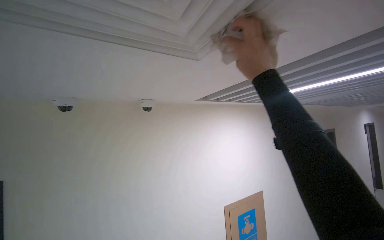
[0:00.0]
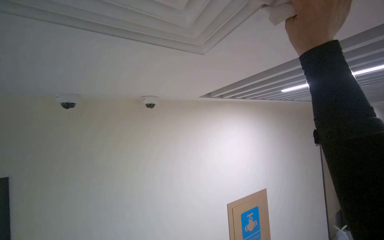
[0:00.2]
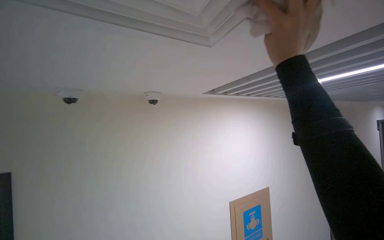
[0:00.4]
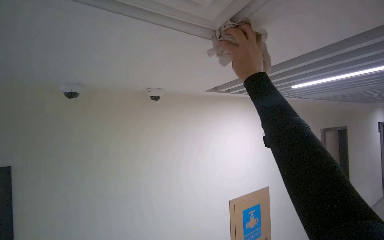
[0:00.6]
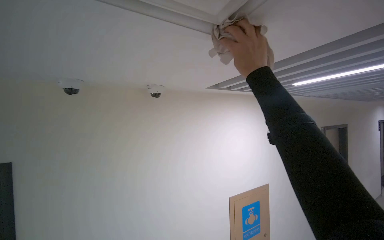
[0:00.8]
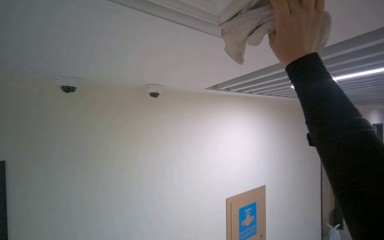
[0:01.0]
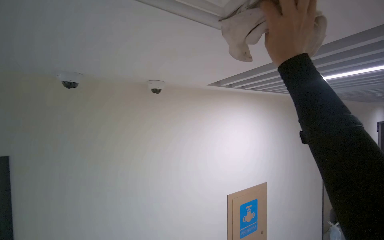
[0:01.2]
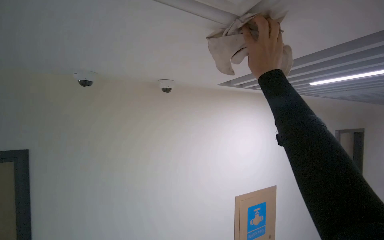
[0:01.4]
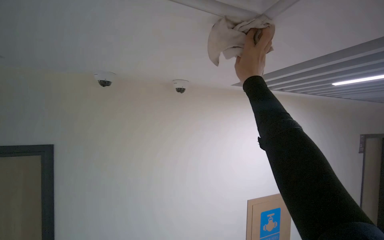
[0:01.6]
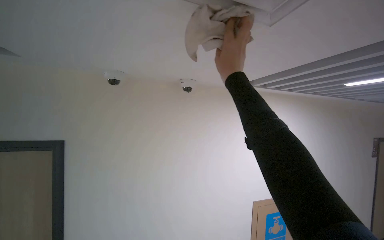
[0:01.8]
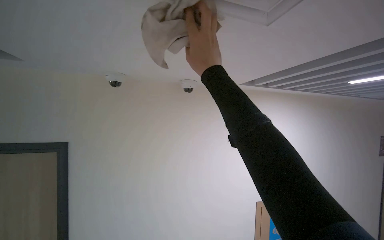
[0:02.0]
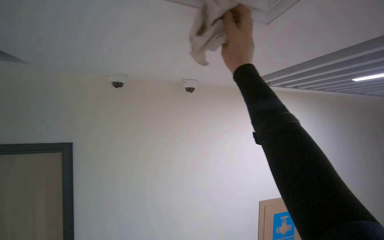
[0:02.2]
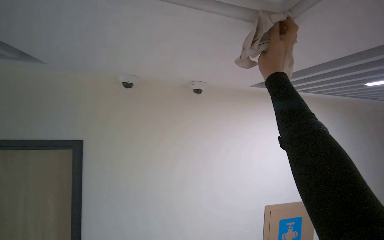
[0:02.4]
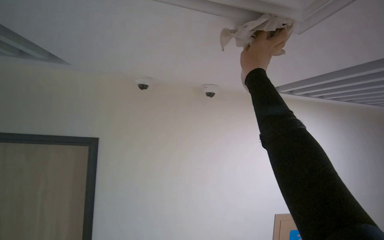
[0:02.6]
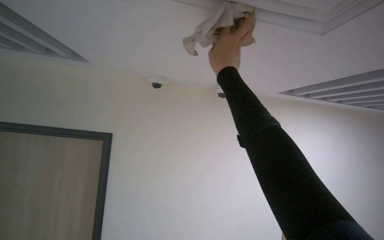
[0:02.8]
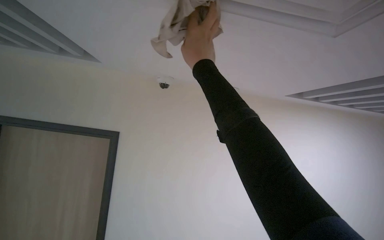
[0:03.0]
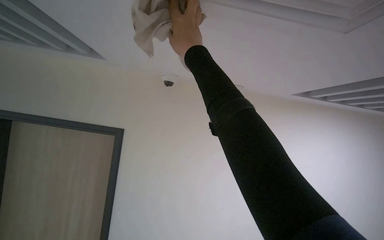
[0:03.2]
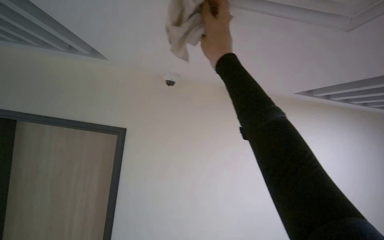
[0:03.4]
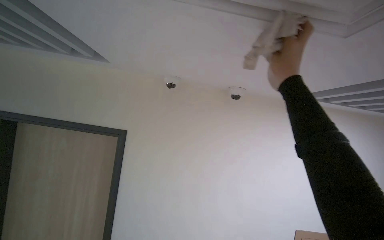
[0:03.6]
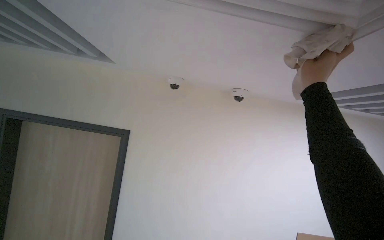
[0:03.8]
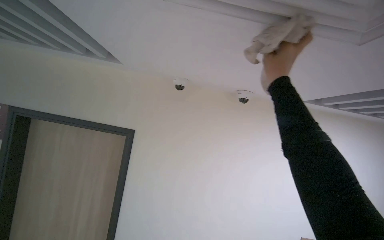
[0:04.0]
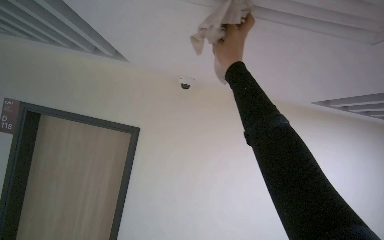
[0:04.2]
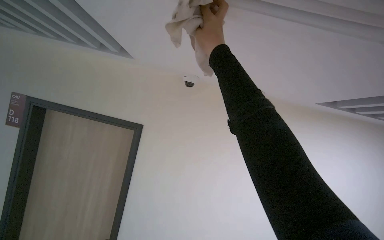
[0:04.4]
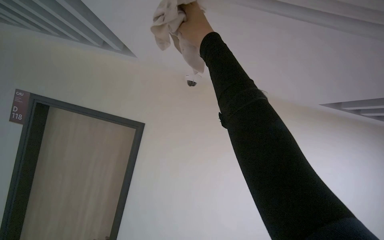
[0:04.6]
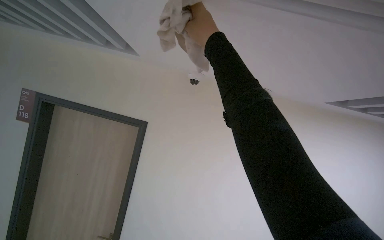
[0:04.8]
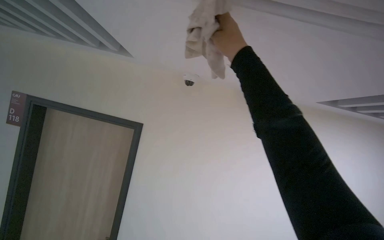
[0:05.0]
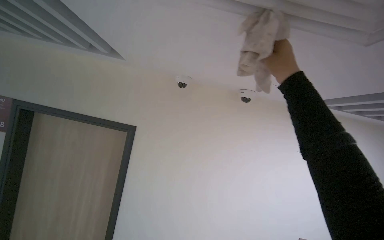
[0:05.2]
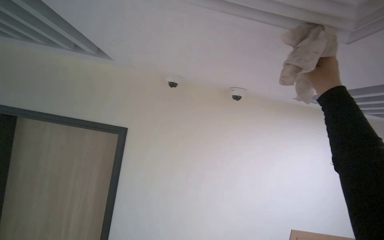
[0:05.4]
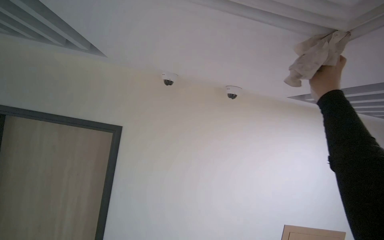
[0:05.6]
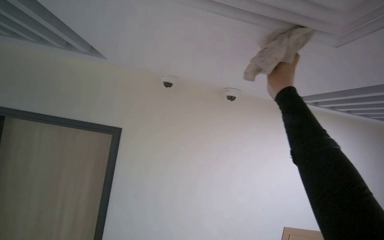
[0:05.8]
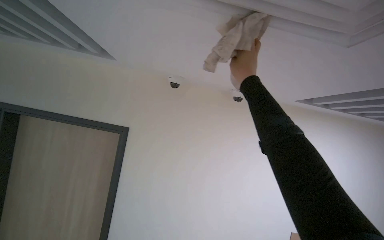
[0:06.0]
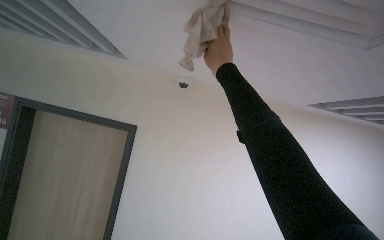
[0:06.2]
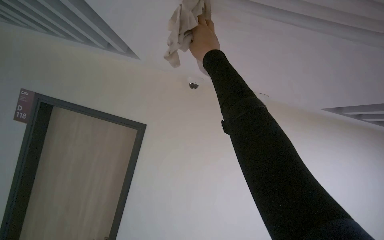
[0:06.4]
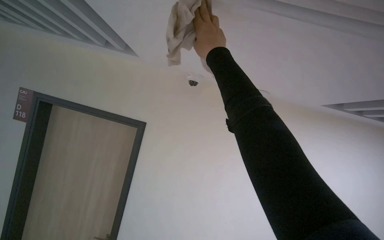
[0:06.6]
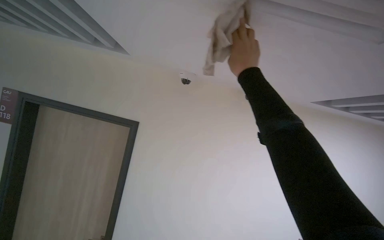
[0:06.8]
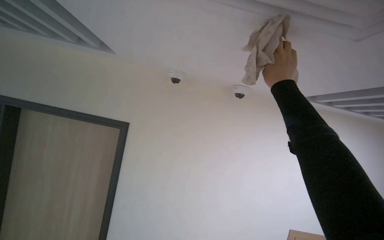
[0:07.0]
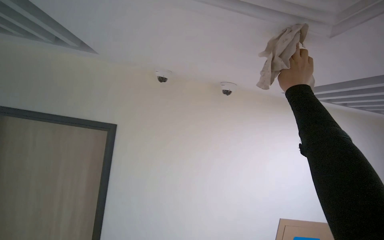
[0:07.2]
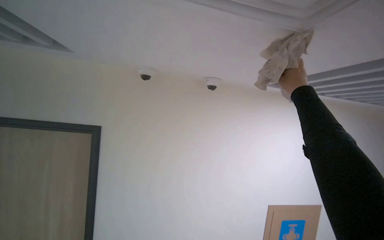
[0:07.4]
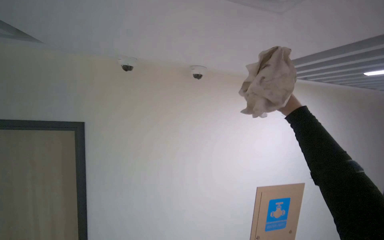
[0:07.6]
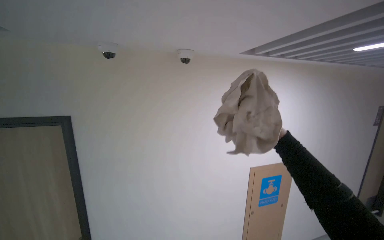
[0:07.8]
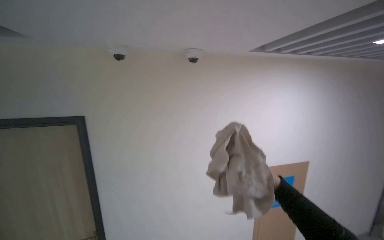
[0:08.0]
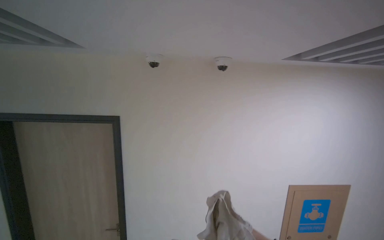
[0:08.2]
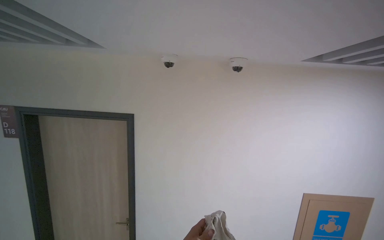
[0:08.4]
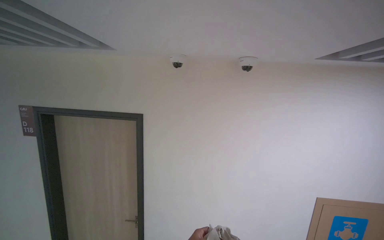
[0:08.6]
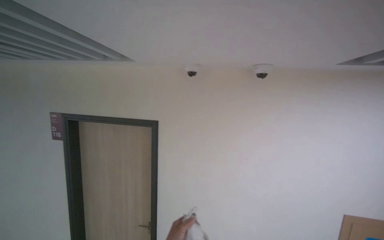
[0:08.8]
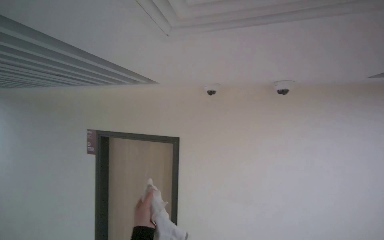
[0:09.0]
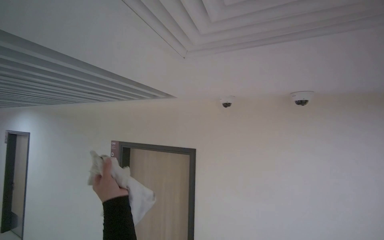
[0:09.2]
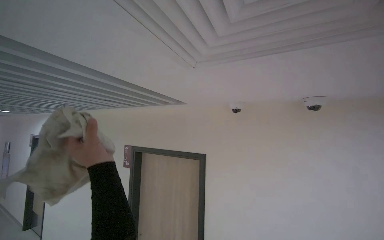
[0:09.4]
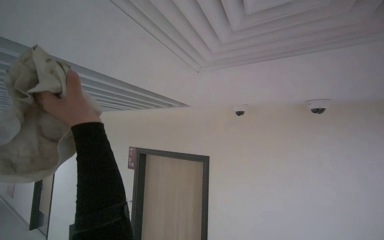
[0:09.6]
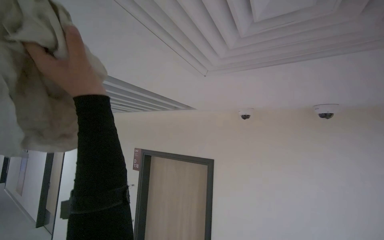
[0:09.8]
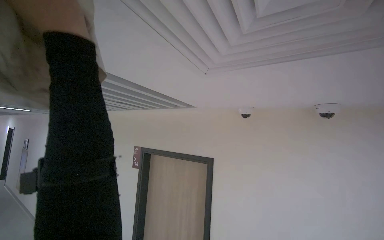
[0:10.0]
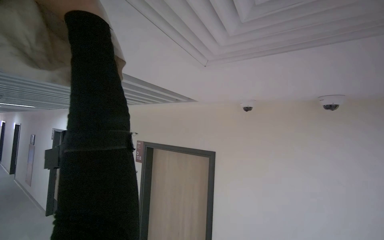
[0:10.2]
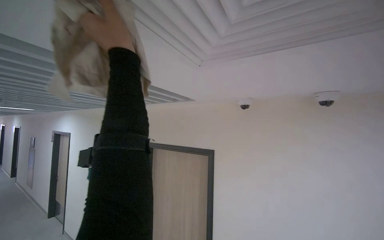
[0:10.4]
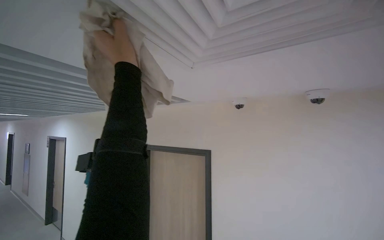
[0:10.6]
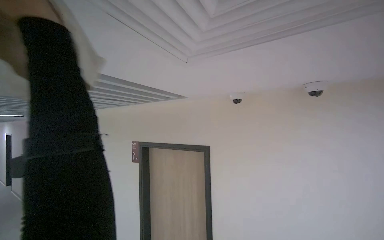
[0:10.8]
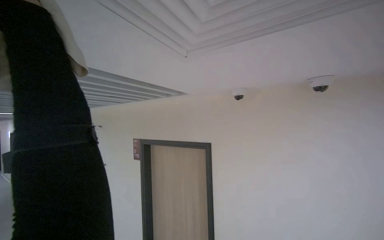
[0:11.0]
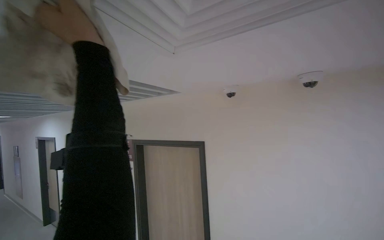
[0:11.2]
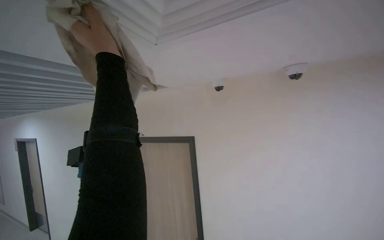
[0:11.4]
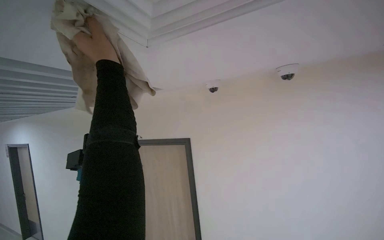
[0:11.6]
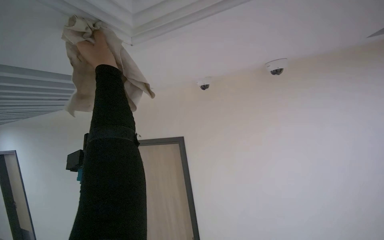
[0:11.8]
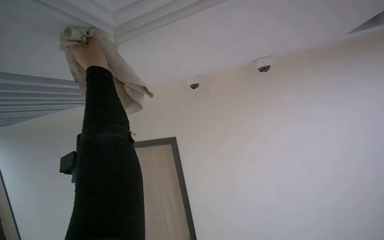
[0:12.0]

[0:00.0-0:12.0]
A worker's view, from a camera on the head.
Job: wiping surfaces.
The whole recording: Wiping ceiling vent. The worker wipes the ceiling vent with a cloth.
0:00.0 to 0:01.6: The right hand swings nearer and farther, some 15 cm each way, with 2 reversals.
0:01.6 to 0:03.0: The view pans to the left by approximately 15 degrees. The right hand moves left and right over roughly 20 cm, changing direction 2 times.
0:03.0 to 0:04.4: The right hand travels to the right and back again, some 10 cm each way.
0:04.4 to 0:06.0: The right hand goes to the right and returns, approximately 35 cm each way.
0:06.0 to 0:07.6: The right hand is displaced to the right and down the picture by about 20 cm.
0:07.6 to 0:09.0: The view pans to the left by roughly 30 degrees.
0:09.0 to 0:10.4: The left hand is displaced up the picture by about 50 cm.
0:10.4 to 0:12.0: The wearer looks roughly 15 degrees further to the right. The left hand shifts approximately 10 cm farther from the camera.

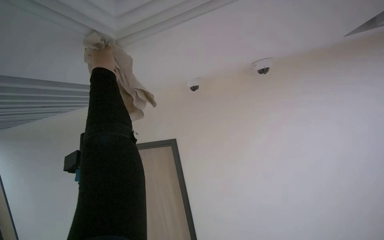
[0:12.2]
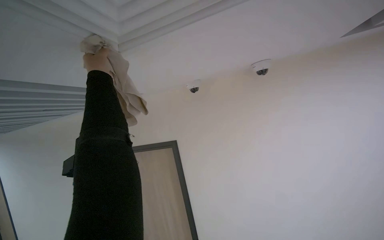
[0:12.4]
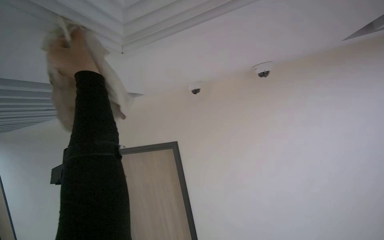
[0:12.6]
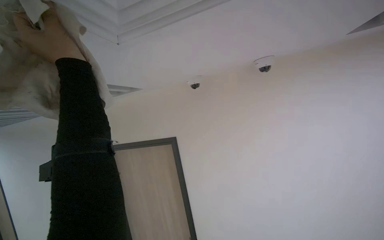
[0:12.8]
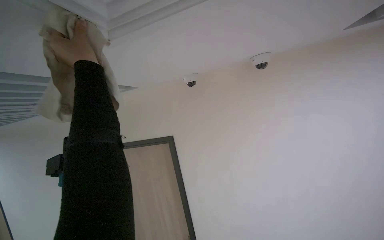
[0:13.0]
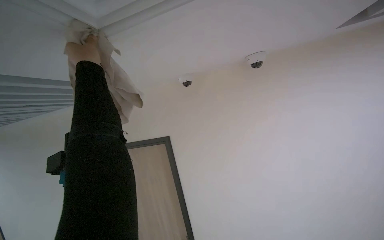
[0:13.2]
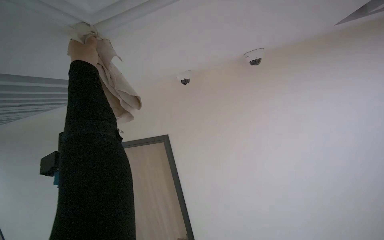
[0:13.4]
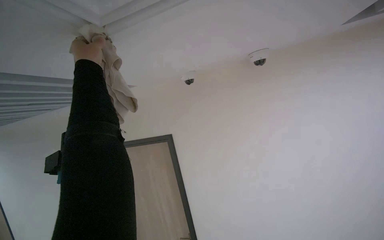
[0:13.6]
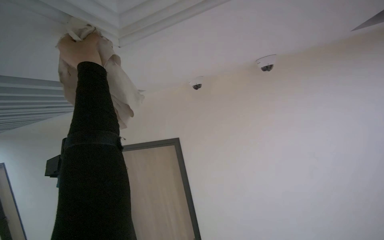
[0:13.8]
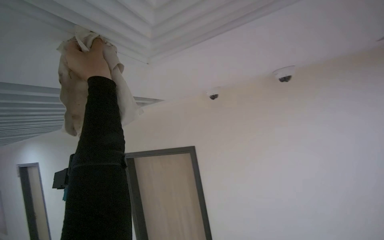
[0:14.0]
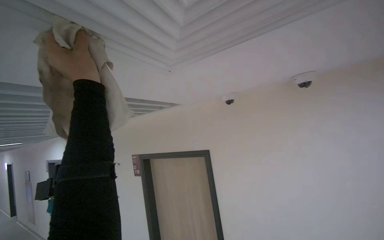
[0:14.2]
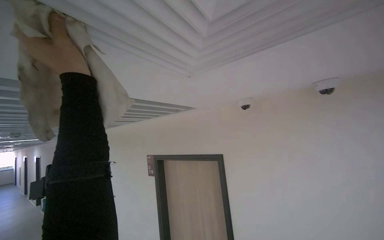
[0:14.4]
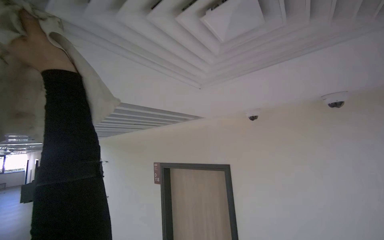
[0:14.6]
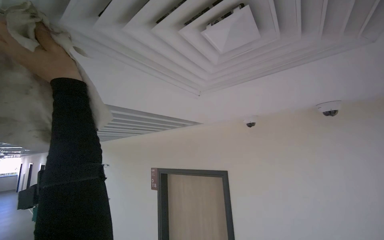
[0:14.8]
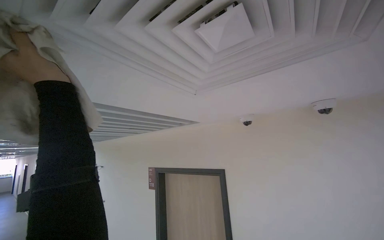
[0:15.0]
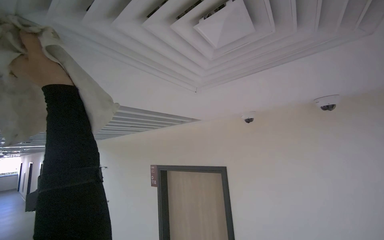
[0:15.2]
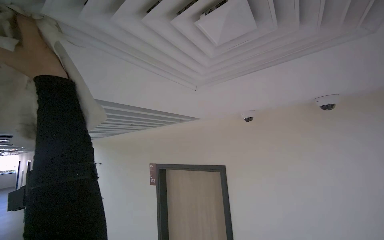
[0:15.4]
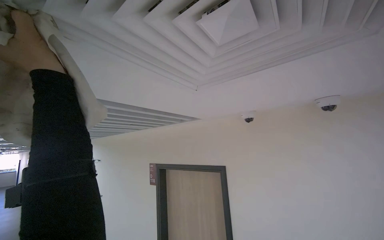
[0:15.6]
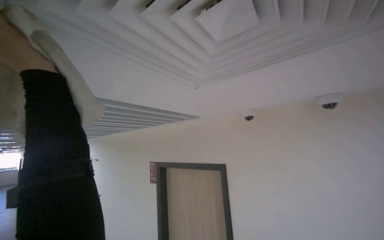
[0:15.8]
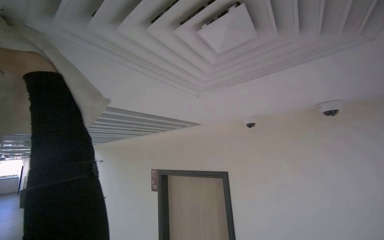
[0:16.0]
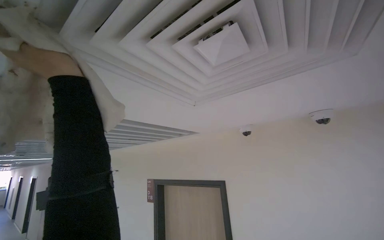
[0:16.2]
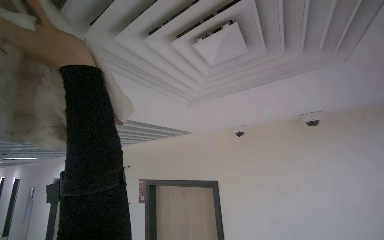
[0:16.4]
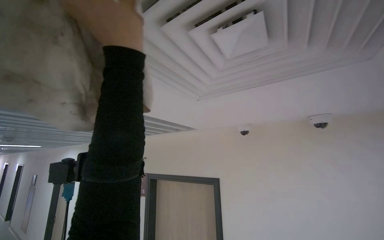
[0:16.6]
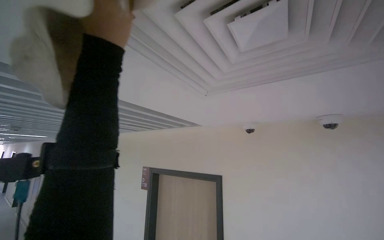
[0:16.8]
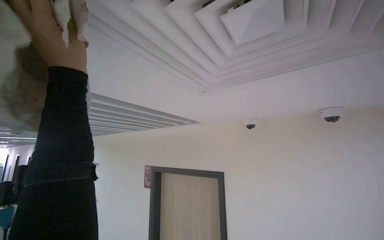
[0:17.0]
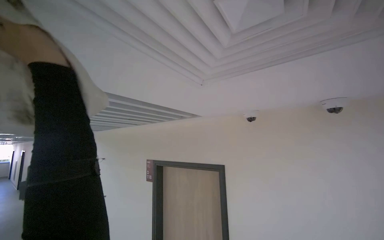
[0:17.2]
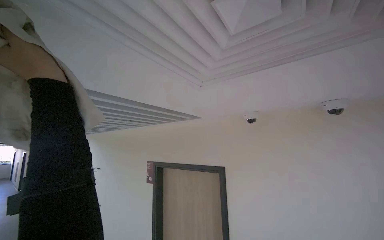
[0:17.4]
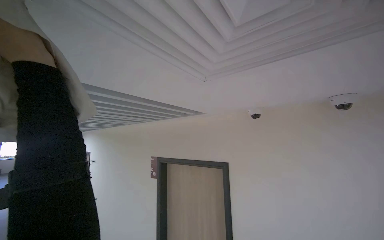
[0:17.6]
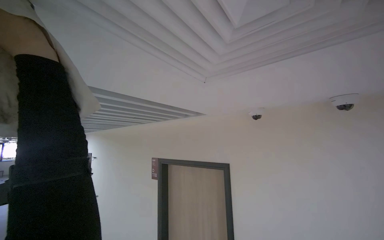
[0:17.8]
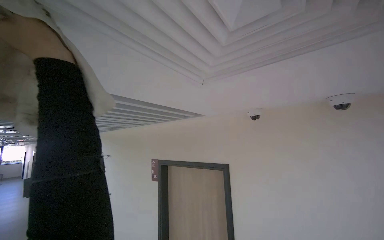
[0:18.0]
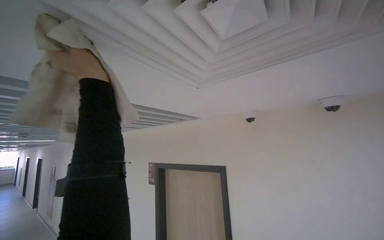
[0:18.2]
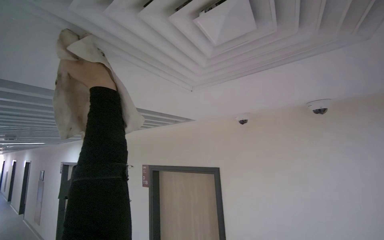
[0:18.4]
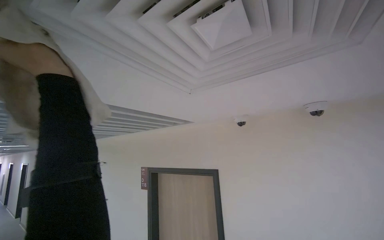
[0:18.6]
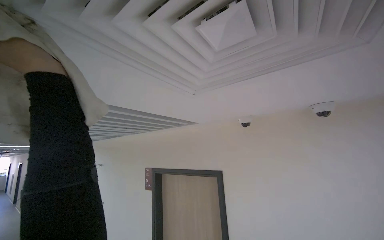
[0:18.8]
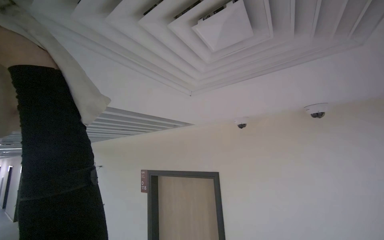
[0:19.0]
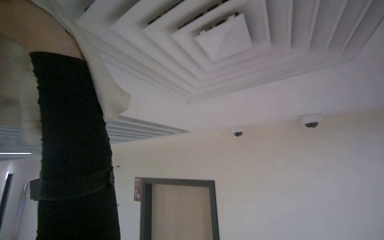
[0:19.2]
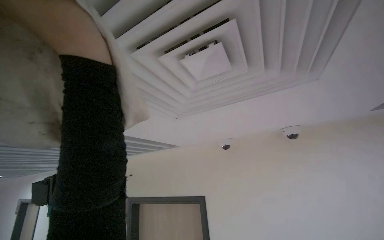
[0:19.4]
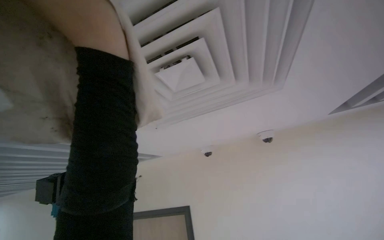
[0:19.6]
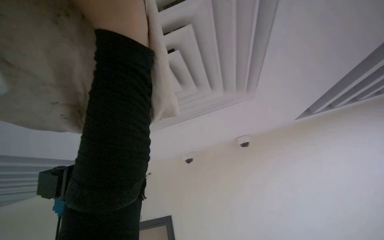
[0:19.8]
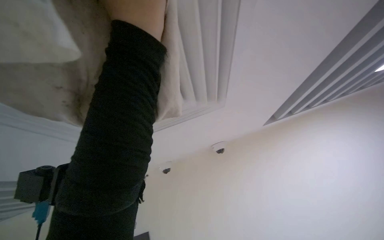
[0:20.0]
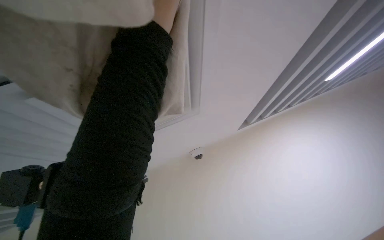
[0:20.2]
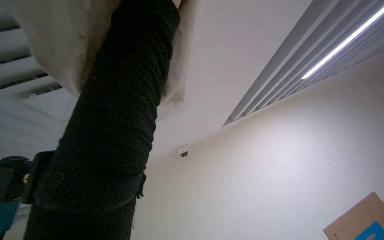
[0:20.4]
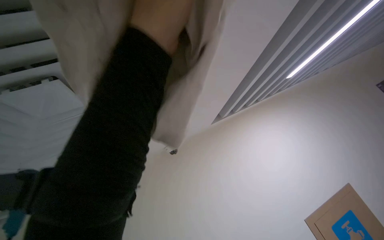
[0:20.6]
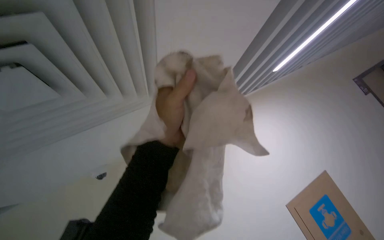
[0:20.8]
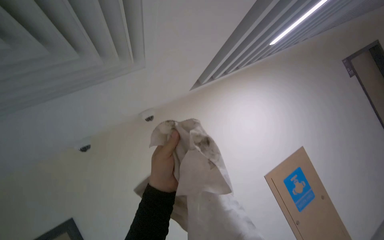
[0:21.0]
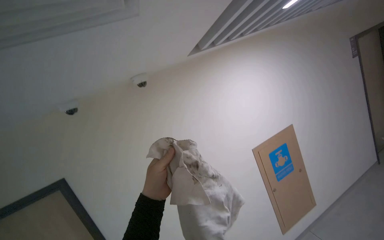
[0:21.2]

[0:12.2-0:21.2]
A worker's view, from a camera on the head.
Job: wiping surfaces.
The whole recording: Wiping ceiling vent. The worker wipes the ceiling vent with a cloth.
0:13.8 to 0:15.2: The wearer looks approximately 10 degrees further upward. The left hand is displaced nearer to the camera by approximately 15 cm.
0:18.2 to 0:19.8: The camera is aimed some 20 degrees further to the right. The view tips upward by approximately 15 degrees.
0:19.8 to 0:21.2: The camera sweeps to the right, by about 40 degrees. The view tilts approximately 20 degrees downward.
